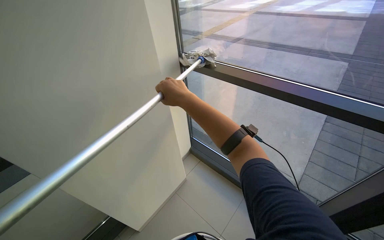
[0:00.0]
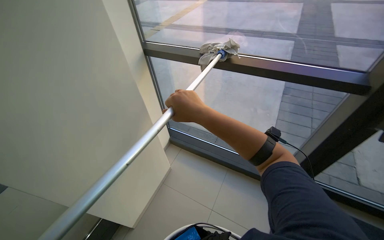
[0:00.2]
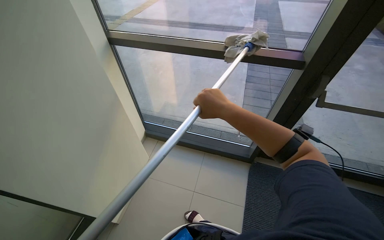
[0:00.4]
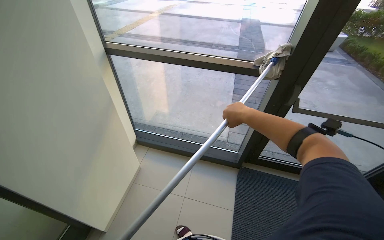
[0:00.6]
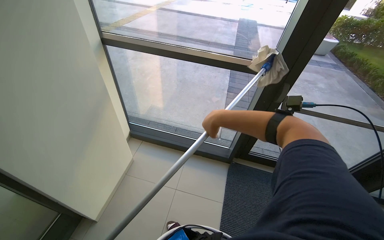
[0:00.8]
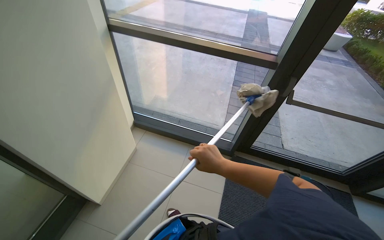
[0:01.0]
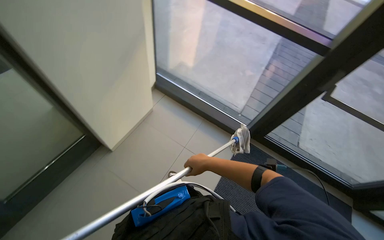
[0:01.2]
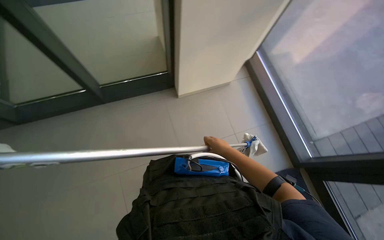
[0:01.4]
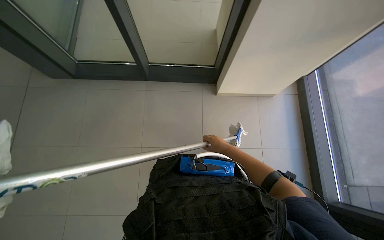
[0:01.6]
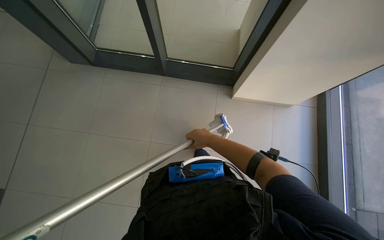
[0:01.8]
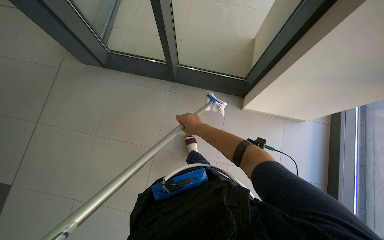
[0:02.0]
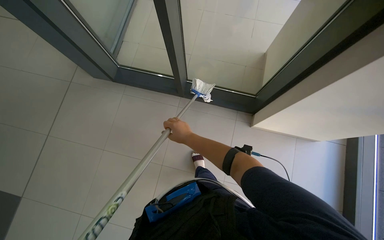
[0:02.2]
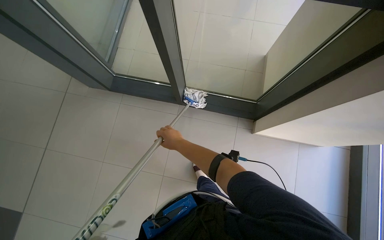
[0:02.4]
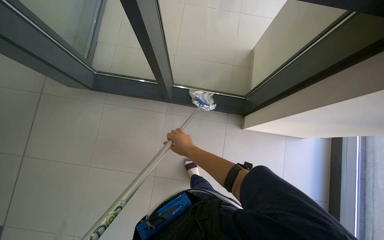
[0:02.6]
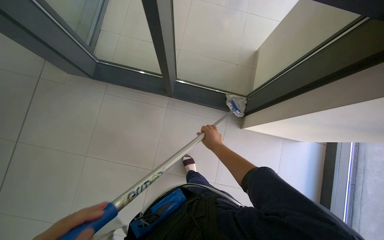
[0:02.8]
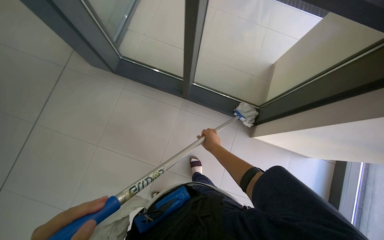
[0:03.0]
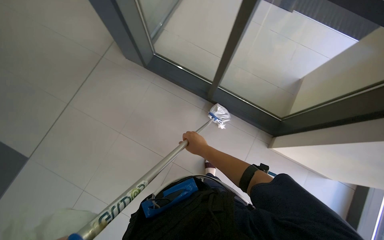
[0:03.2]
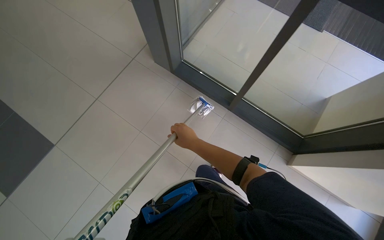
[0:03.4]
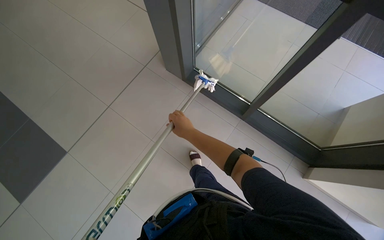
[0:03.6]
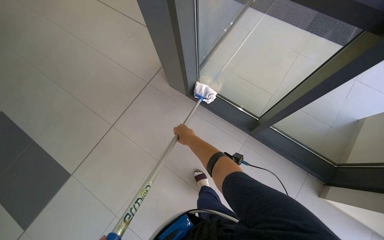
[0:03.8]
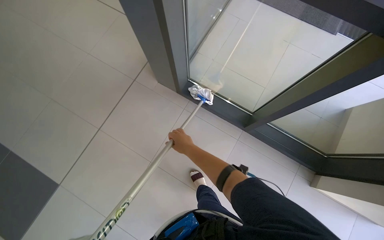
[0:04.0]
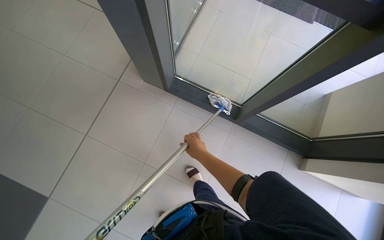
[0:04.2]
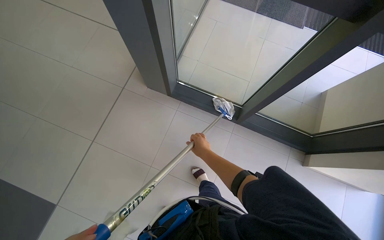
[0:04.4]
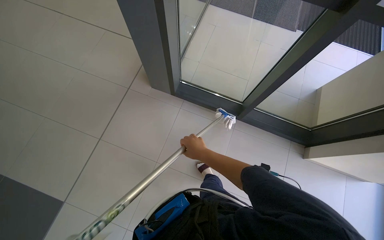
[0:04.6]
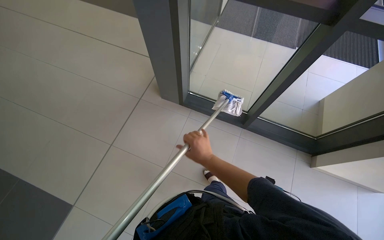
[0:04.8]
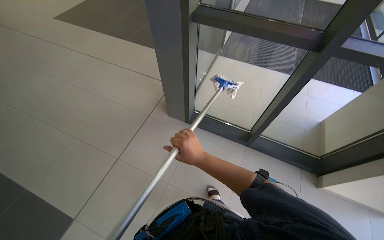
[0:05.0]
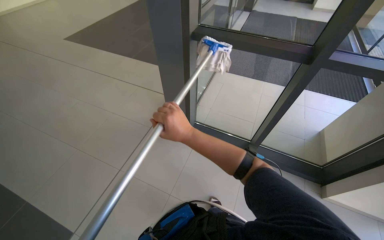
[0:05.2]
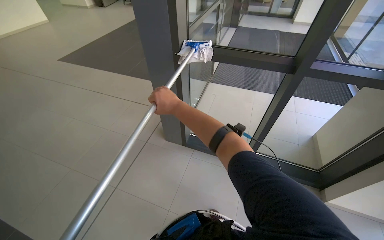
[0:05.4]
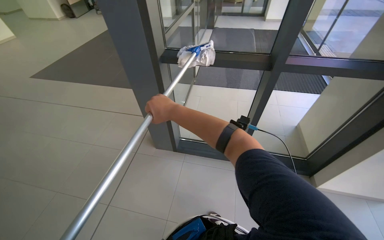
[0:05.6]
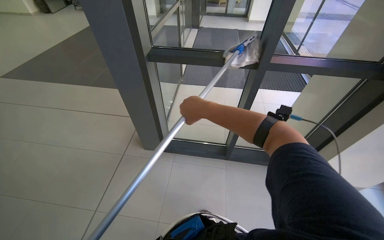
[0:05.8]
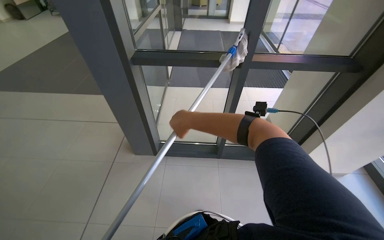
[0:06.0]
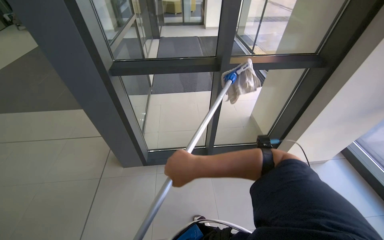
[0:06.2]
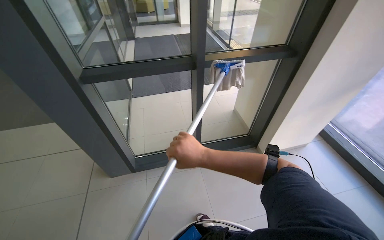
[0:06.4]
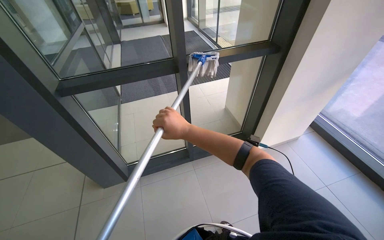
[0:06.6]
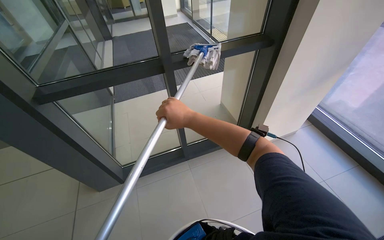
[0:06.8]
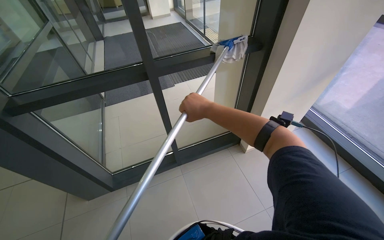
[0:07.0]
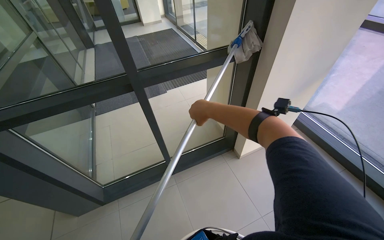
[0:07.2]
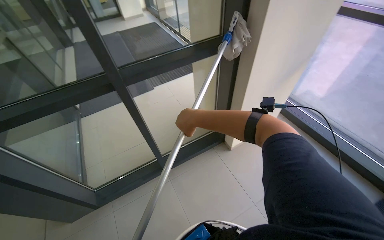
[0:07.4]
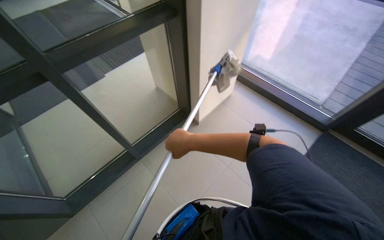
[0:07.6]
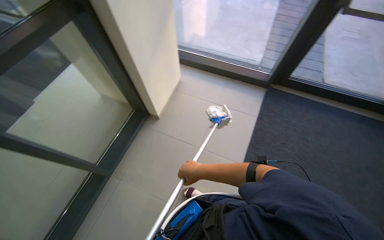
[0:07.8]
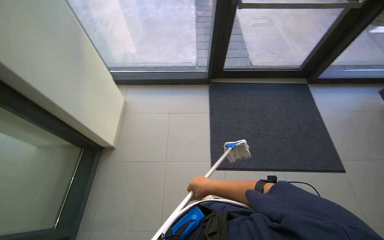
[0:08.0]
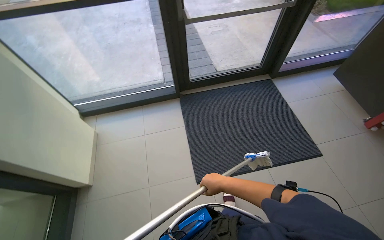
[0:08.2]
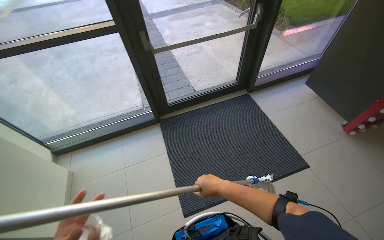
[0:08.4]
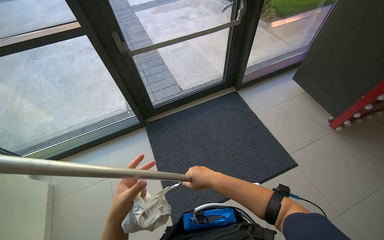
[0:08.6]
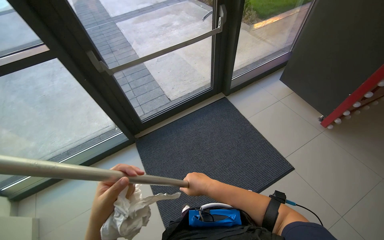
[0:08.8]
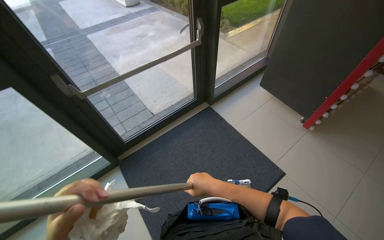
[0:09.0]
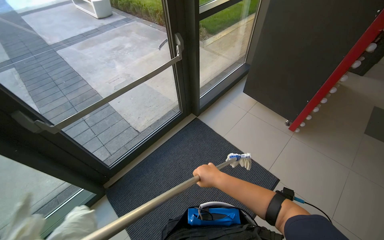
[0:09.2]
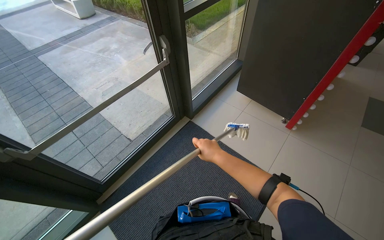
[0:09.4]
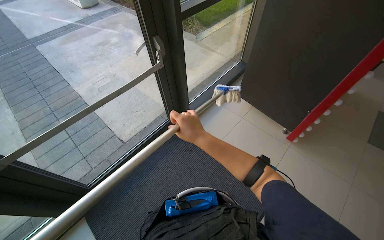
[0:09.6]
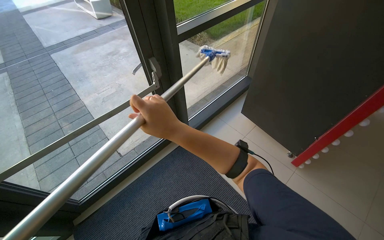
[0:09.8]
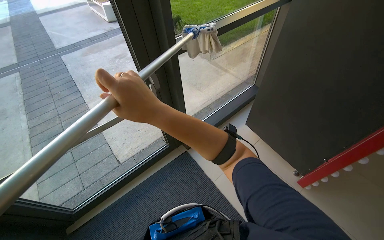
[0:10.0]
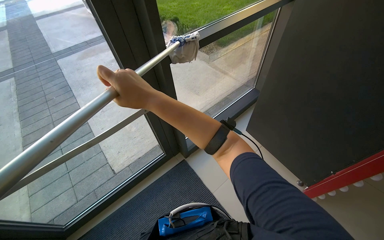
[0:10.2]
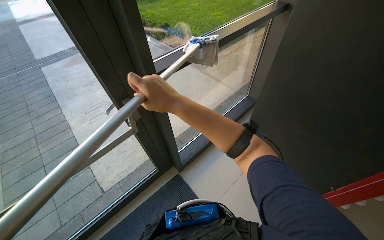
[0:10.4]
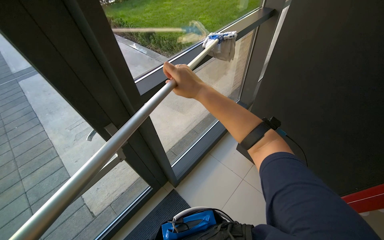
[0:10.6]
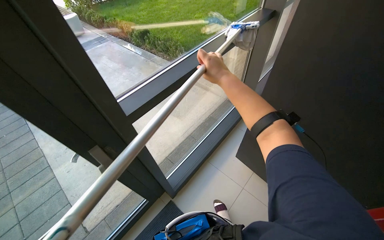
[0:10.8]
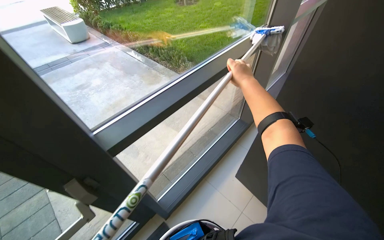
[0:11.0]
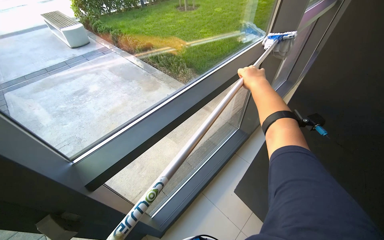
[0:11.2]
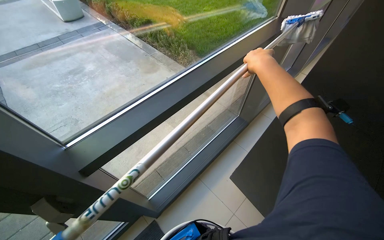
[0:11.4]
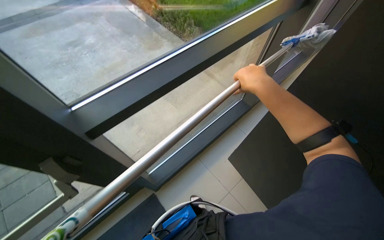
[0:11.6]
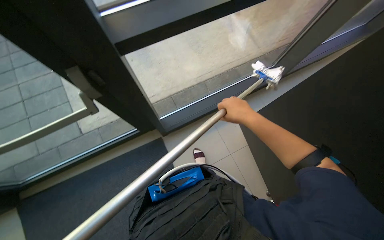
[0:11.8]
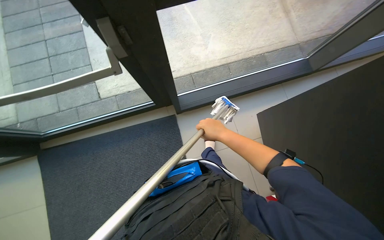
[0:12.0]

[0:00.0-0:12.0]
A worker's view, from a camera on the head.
Job: cleaning windows.
The whole recording: Cleaning glass windows. The worker cleans the glass windows using a long-handled tool with a cloth.
0:00.0 to 0:01.6: The camera is carried some 50 cm. The view tilts approximately 20 degrees downward. The scene turns approximately 55 degrees clockwise in the picture.
0:01.6 to 0:03.0: The right hand goes to the left and returns, approximately 25 cm each way.
0:03.0 to 0:04.4: The right hand travels nearer to the camera and back again, about 10 cm each way.
0:04.4 to 0:06.0: The view tips upward by some 25 degrees. The right hand travels nearer to the camera and up the picture by about 40 cm.
0:06.0 to 0:07.6: The wearer's head swings some 50 degrees to the right.
0:07.6 to 0:09.0: The camera travels approximately 50 cm. The wearer's head swings approximately 90 degrees to the right.
0:09.0 to 0:10.4: The camera is carried some 50 cm.
0:10.4 to 0:12.0: The view tips downward by some 30 degrees. The scene rotates clockwise by roughly 25 degrees.

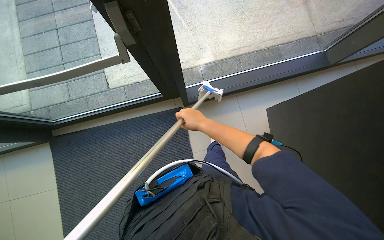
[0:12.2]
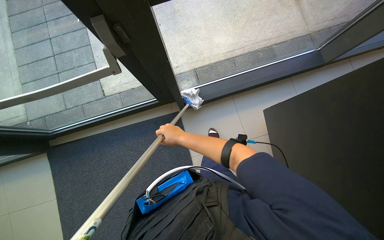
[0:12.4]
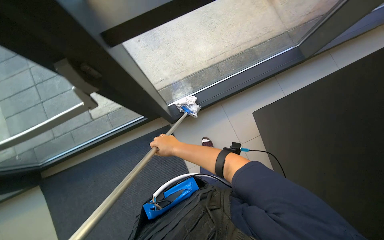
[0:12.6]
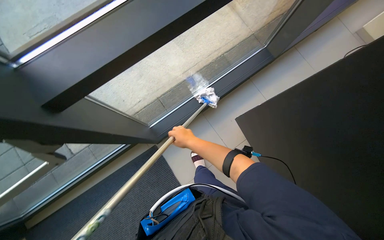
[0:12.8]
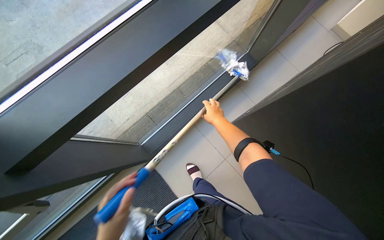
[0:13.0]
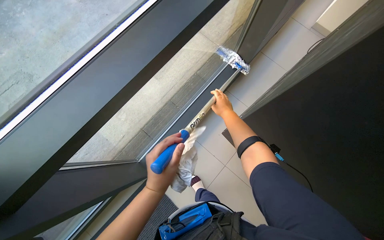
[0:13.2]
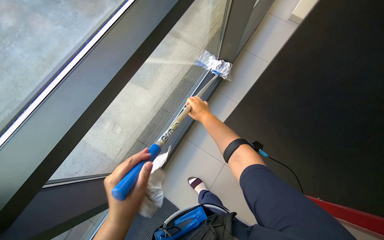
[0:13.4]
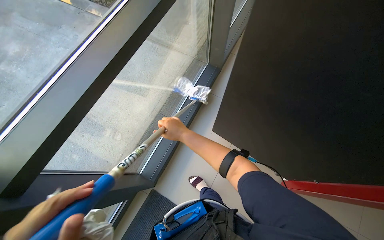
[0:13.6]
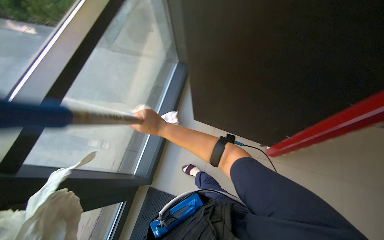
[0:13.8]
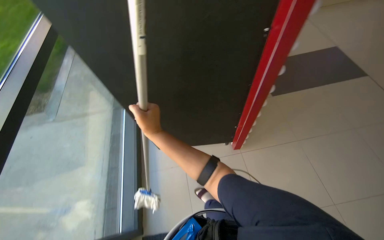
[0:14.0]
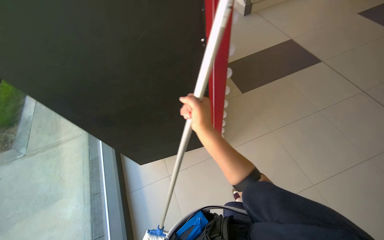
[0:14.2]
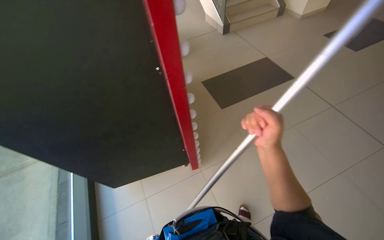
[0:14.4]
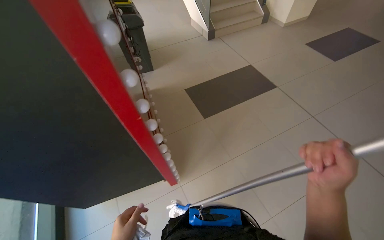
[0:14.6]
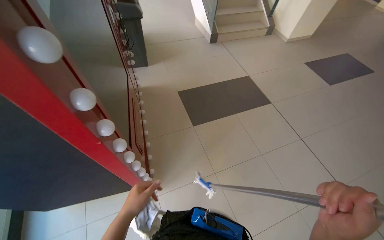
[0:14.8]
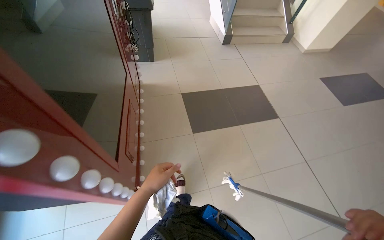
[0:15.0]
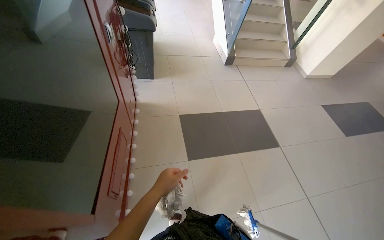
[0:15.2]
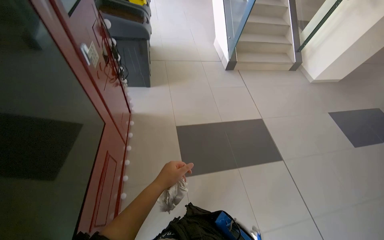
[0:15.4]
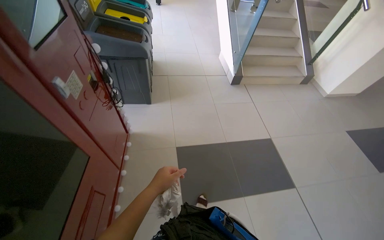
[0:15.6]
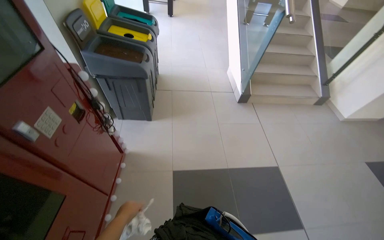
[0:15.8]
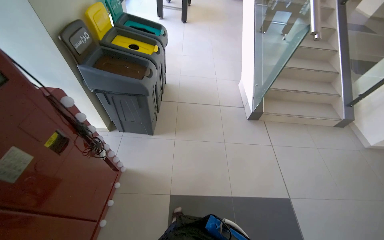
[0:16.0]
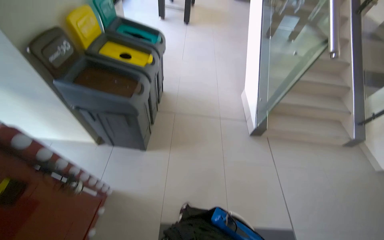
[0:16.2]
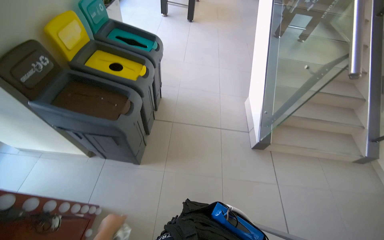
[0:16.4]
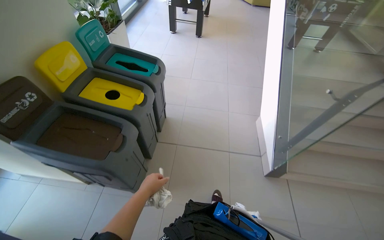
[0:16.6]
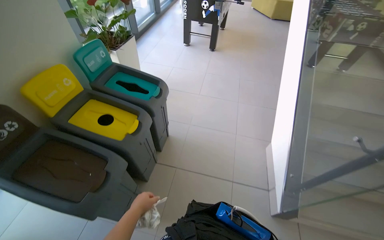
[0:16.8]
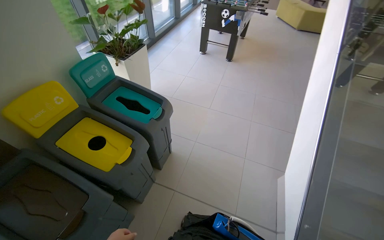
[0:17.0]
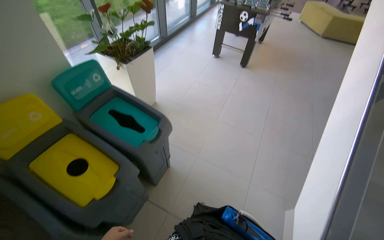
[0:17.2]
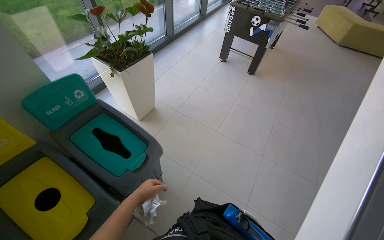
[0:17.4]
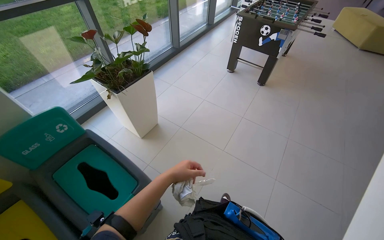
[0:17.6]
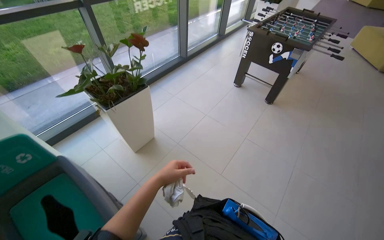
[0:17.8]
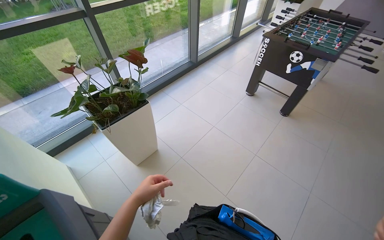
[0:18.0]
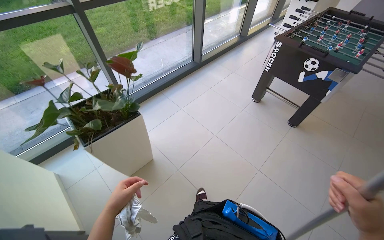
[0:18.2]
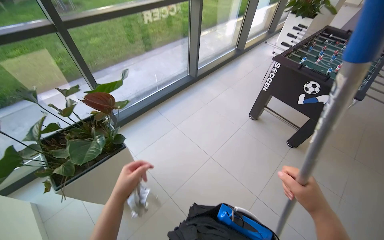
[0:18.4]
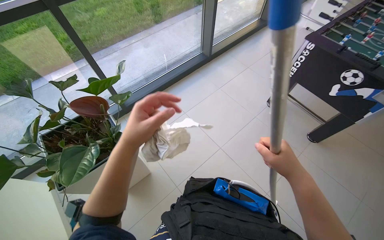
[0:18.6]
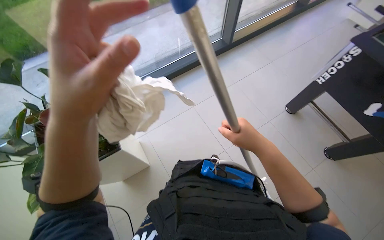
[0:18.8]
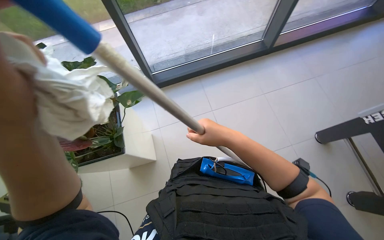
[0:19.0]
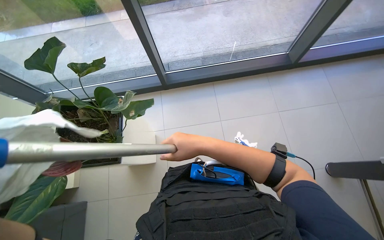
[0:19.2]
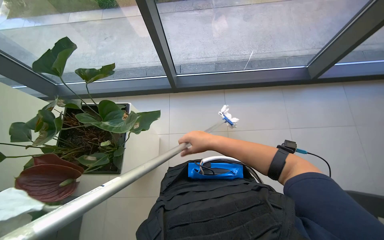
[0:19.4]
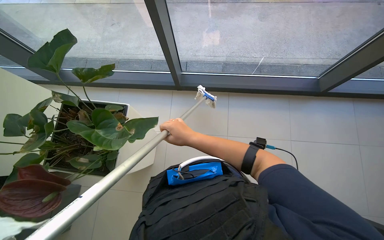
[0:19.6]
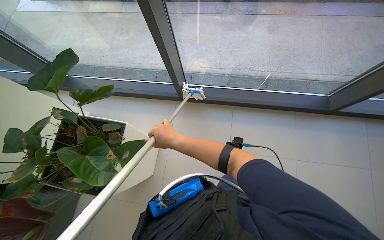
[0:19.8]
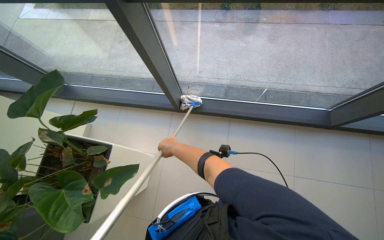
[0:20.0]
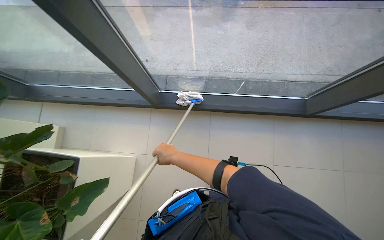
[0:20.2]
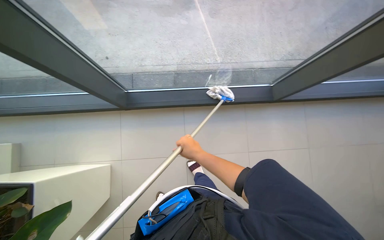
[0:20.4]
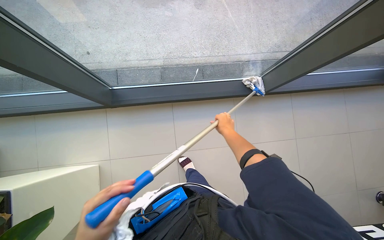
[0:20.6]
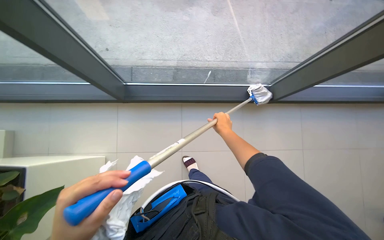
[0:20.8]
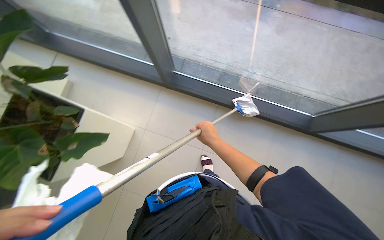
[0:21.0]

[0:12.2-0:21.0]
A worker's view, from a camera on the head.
Job: cleaning windows.
The whole recording: Cleaning glass windows. The worker cleans the glass windows using a long-handled tool with a cloth.
0:12.2 to 0:13.6: The scene turns some 45 degrees counterclockwise in the picture.
0:13.6 to 0:15.2: The head travels about 50 cm. The view pans to the right by some 25 degrees. The view tilts about 20 degrees upward.
0:15.2 to 0:16.6: The camera travels roughly 1.5 m. The wearer looks roughly 20 degrees further to the left.
0:16.6 to 0:18.0: The head travels roughly 1.5 m. The wearer's head swings approximately 35 degrees to the left.
0:18.0 to 0:19.6: The camera is carried approximately 1.5 m. The wearer's head swings some 50 degrees to the left. The camera pitches downward, by approximately 30 degrees.
0:19.6 to 0:21.0: The right hand goes about 30 cm to the right and farther from the camera.
